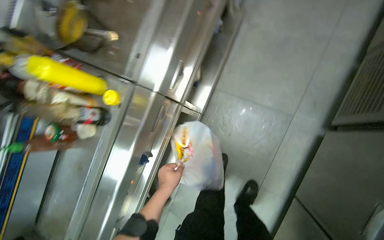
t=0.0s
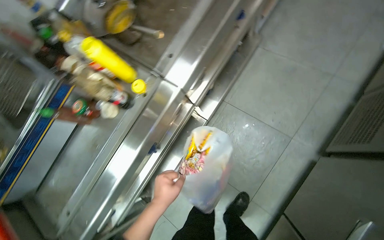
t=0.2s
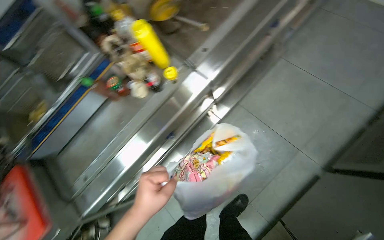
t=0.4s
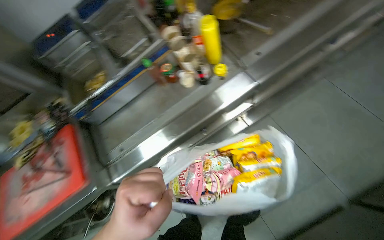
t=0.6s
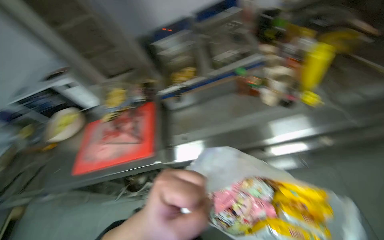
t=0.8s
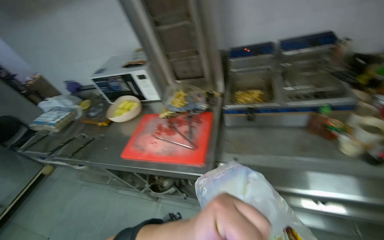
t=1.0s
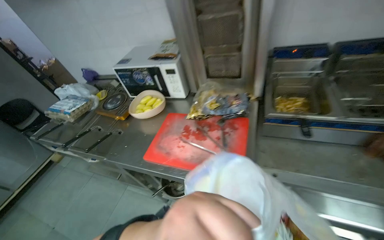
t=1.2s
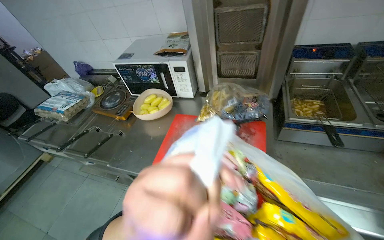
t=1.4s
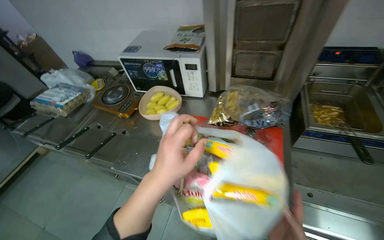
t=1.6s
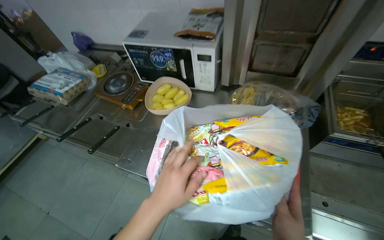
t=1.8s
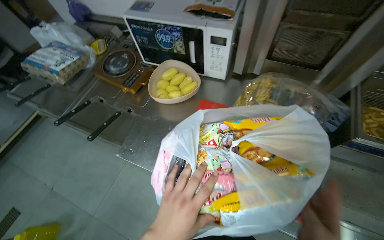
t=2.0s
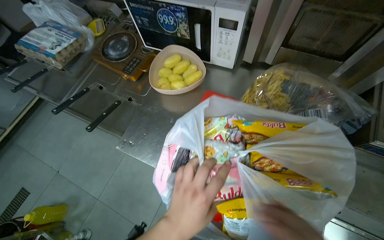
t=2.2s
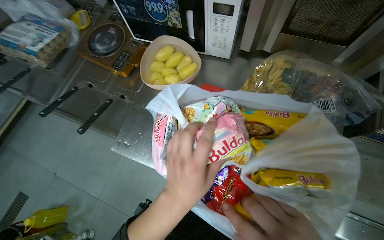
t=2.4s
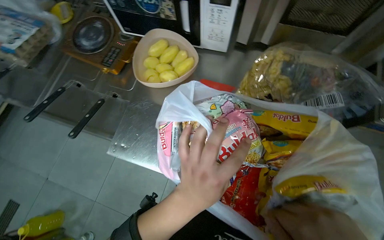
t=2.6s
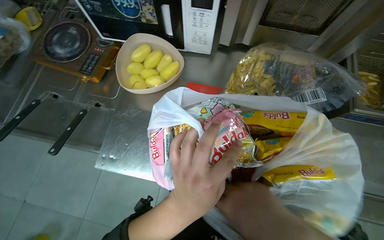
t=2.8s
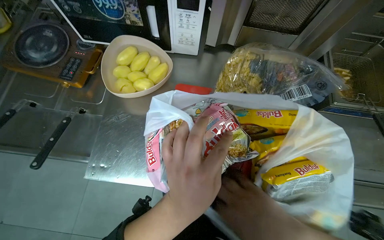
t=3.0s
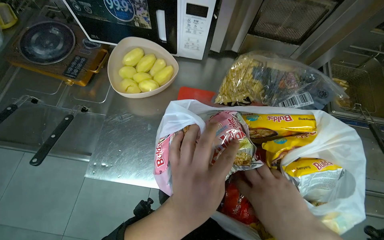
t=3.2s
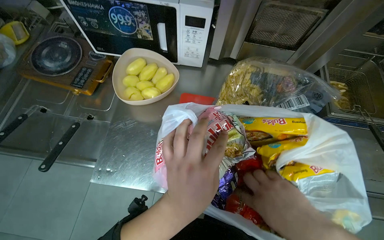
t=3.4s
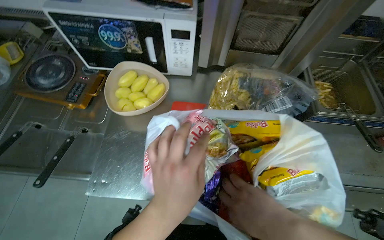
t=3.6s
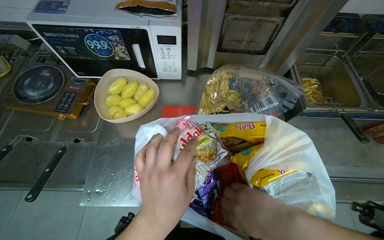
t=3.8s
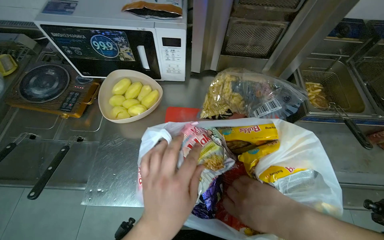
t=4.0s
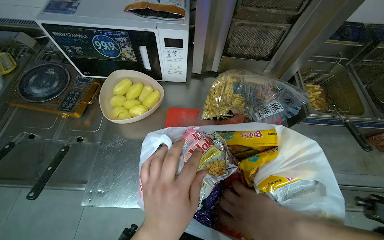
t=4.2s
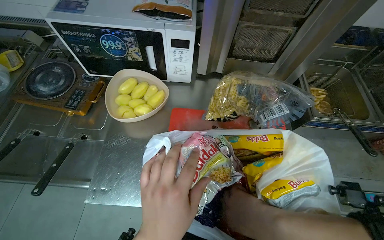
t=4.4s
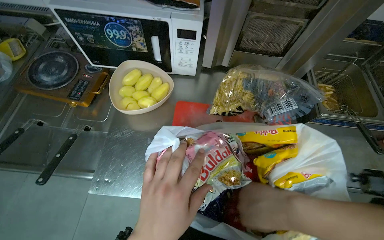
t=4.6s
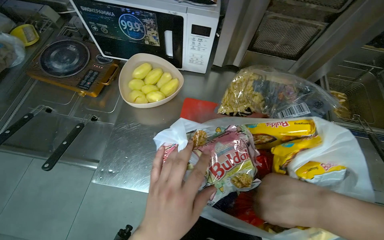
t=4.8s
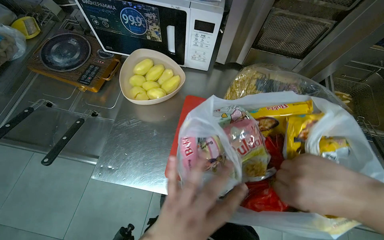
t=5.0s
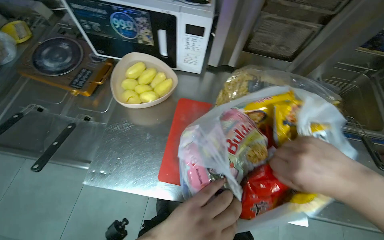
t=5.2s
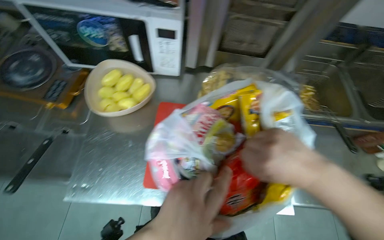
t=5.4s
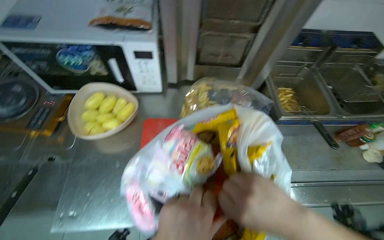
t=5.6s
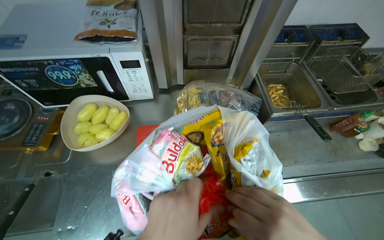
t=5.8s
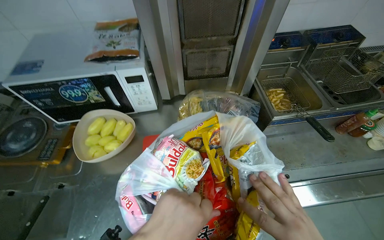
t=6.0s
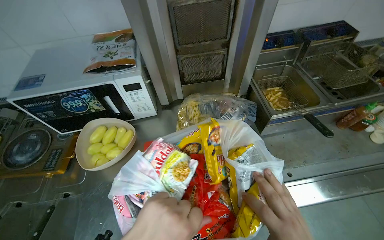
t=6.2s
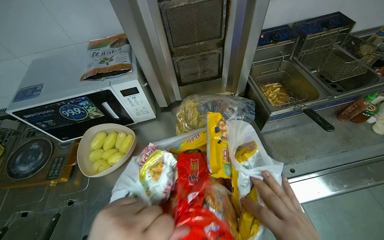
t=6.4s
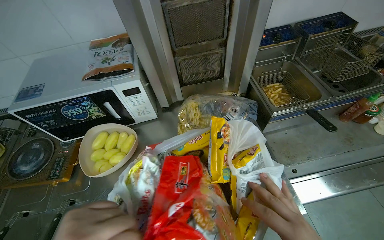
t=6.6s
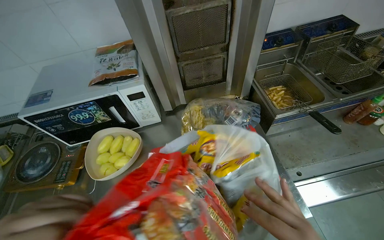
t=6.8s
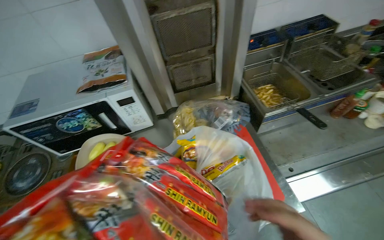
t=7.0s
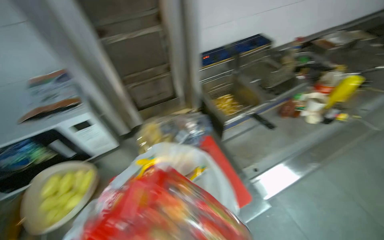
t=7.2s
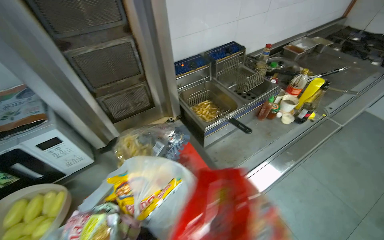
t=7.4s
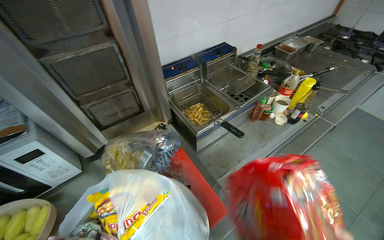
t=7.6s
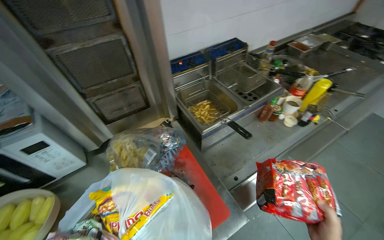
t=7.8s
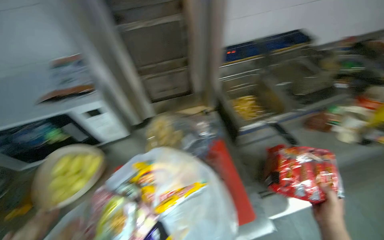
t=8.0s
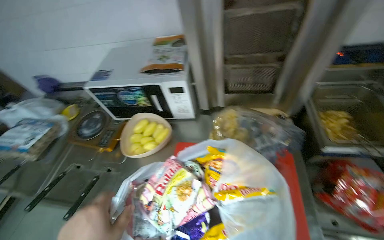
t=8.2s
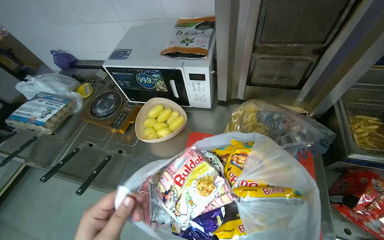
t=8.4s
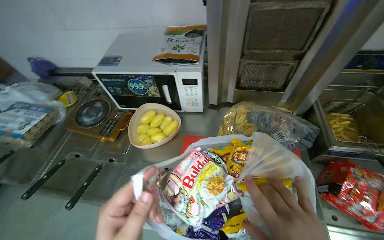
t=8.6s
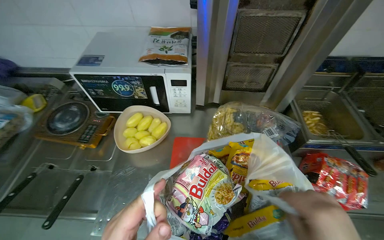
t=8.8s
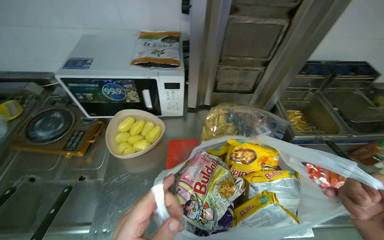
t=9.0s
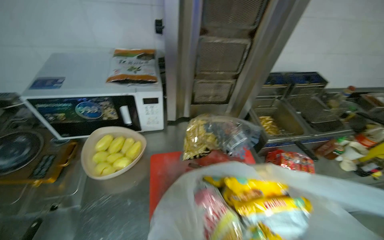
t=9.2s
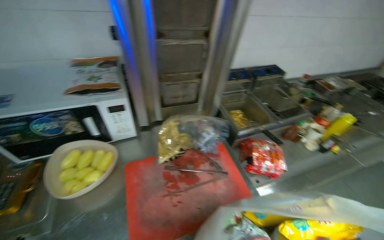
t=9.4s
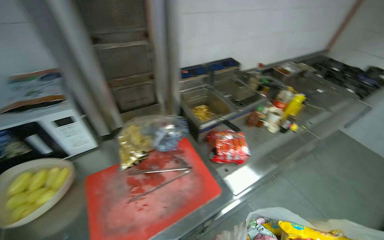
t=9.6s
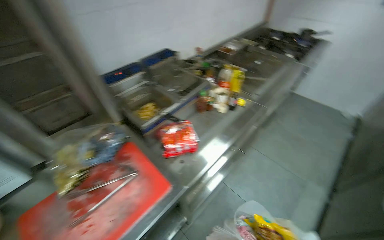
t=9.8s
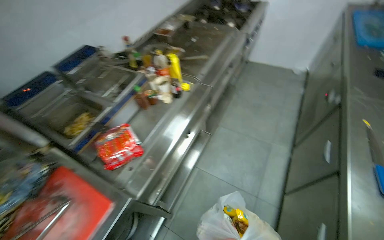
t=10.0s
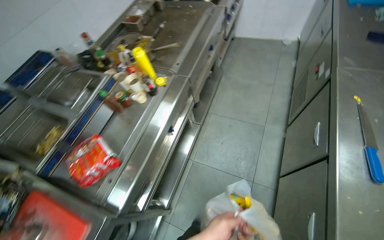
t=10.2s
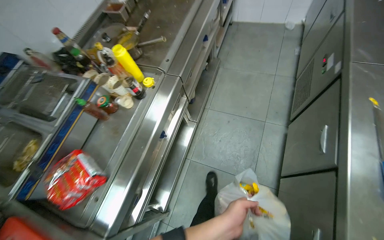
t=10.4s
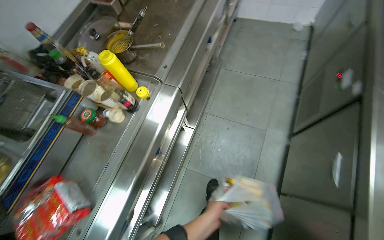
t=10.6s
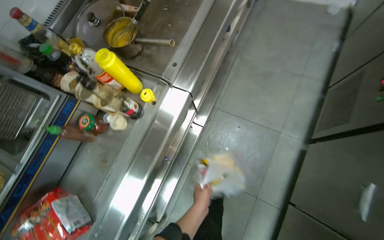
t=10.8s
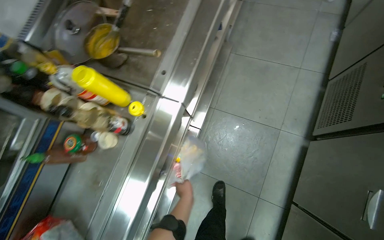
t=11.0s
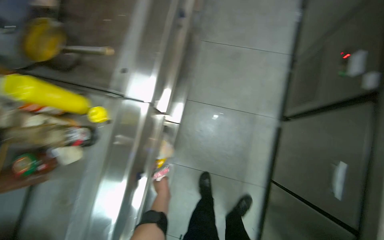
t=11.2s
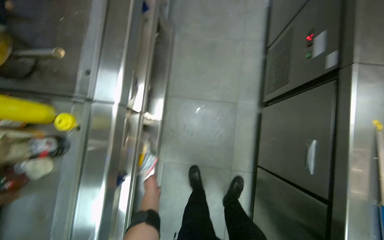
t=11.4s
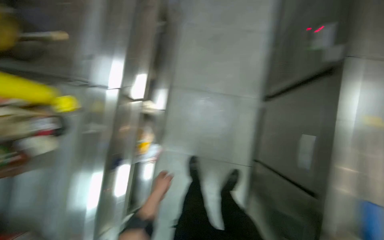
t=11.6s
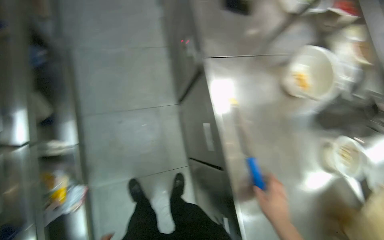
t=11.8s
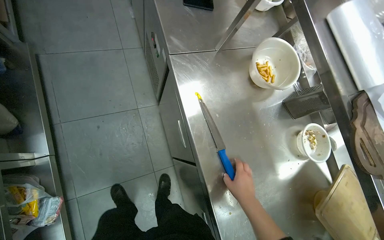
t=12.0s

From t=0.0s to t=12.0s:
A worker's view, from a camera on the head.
Job: cooking food.
The whole recording: Preparing instant noodles for cooking. The worker retrieves packages of instant noodles, unpacks them, and places the noodles into a pot on the stove.
From t=0.0s to t=1.6s: The camera travels approximately 90 cm. The wearer looks roughly 90 degrees further to the left.
From t=1.6s to t=3.0s: The view tips downward by some 20 degrees.
From t=6.0s to t=7.6s: The wearer looks approximately 25 degrees further to the right.
From t=7.6s to t=9.0s: The head rotates approximately 35 degrees to the left.
From t=9.0s to t=10.4s: The camera travels roughly 90 cm. The wearer's head swings some 70 degrees to the right. The wearer looks some 15 degrees further downward.

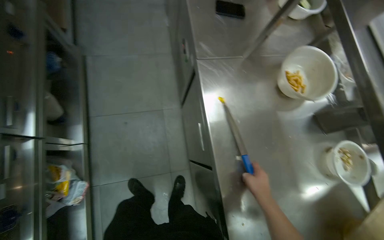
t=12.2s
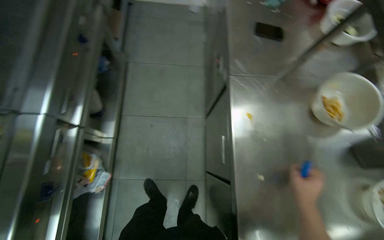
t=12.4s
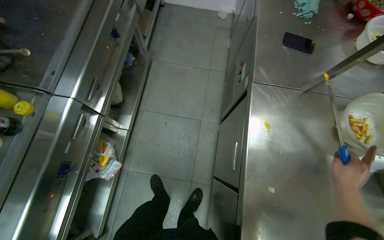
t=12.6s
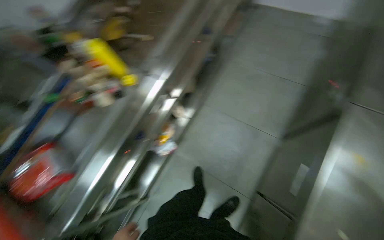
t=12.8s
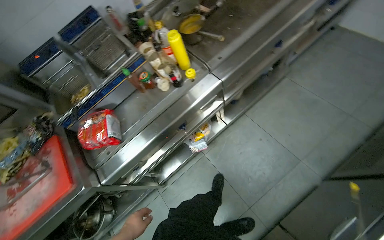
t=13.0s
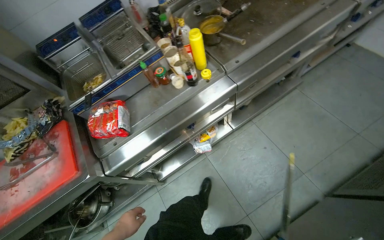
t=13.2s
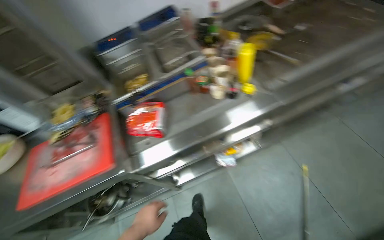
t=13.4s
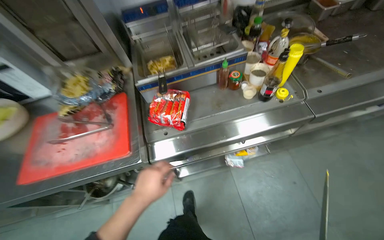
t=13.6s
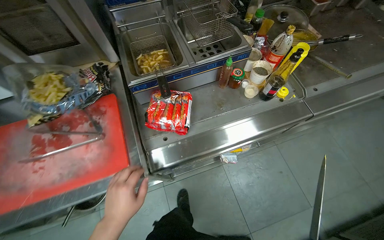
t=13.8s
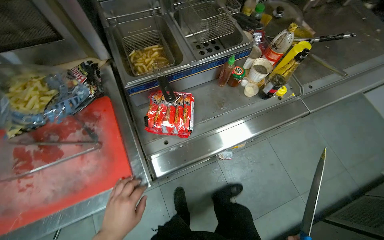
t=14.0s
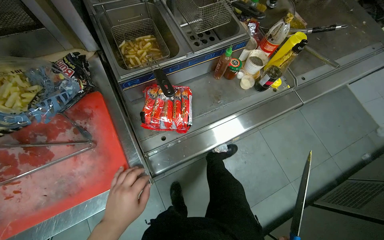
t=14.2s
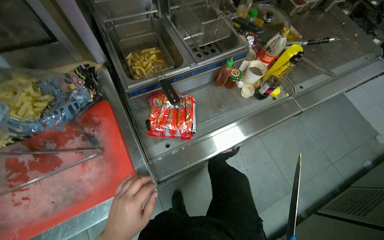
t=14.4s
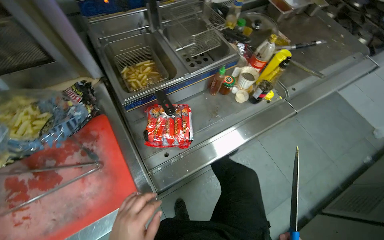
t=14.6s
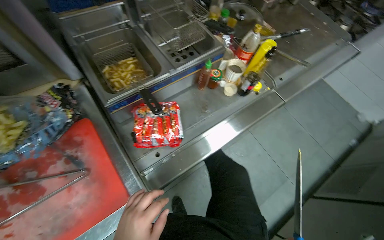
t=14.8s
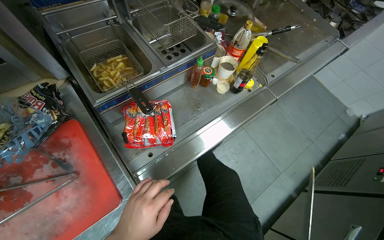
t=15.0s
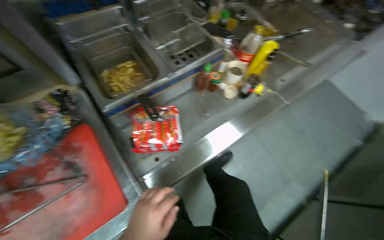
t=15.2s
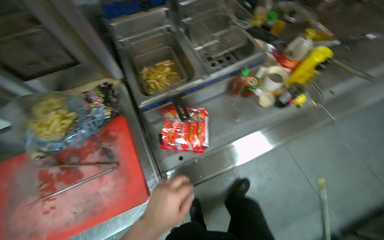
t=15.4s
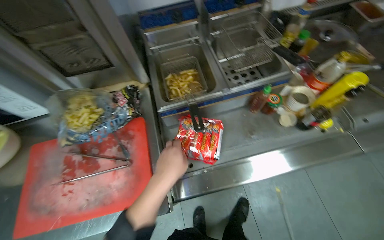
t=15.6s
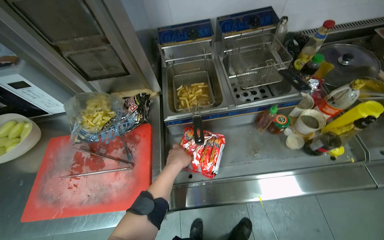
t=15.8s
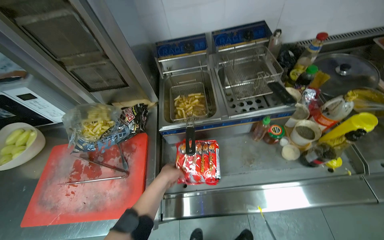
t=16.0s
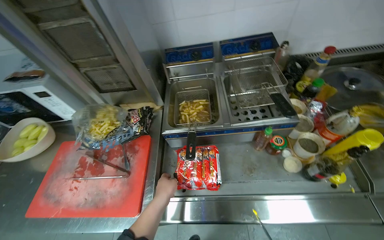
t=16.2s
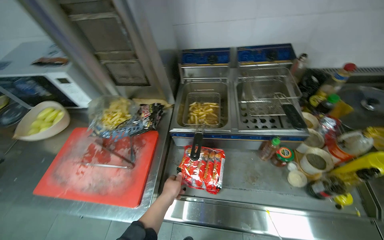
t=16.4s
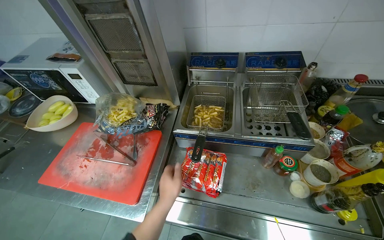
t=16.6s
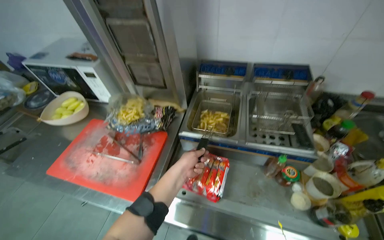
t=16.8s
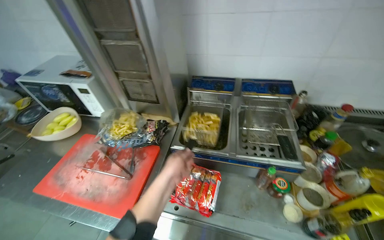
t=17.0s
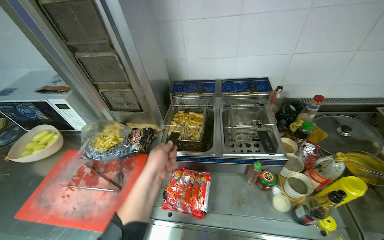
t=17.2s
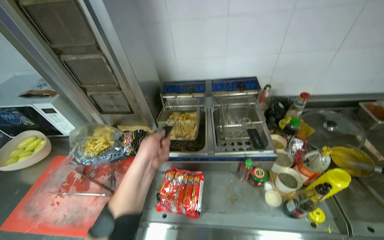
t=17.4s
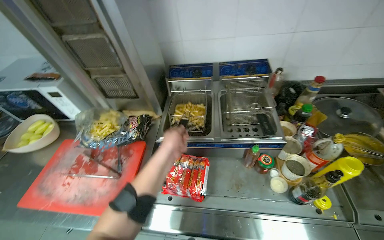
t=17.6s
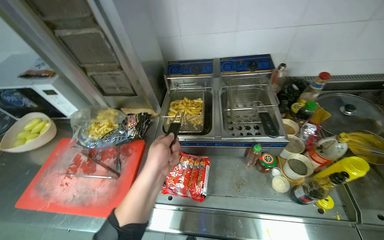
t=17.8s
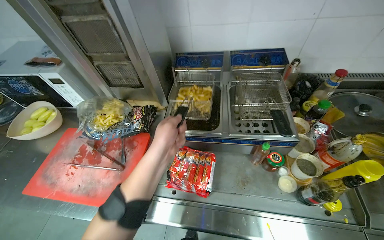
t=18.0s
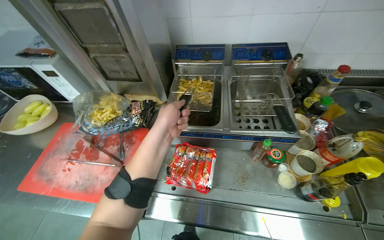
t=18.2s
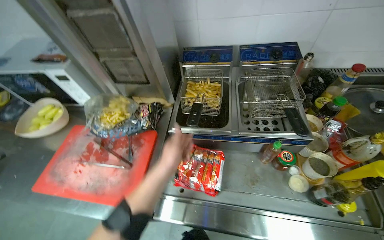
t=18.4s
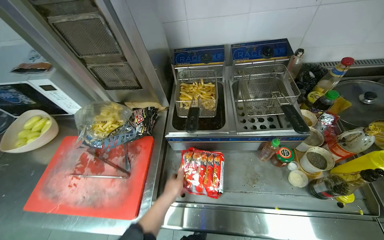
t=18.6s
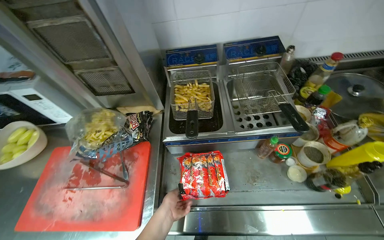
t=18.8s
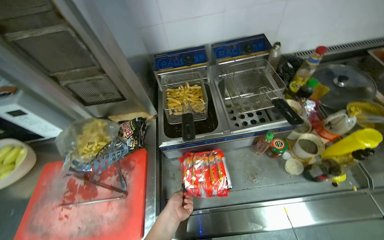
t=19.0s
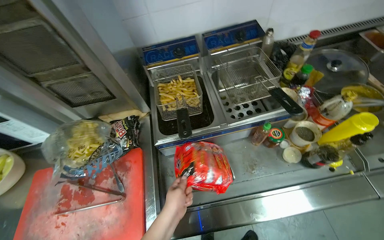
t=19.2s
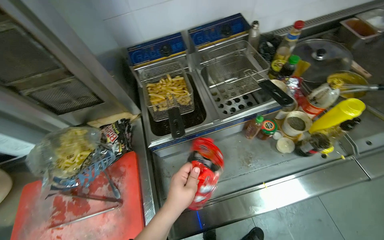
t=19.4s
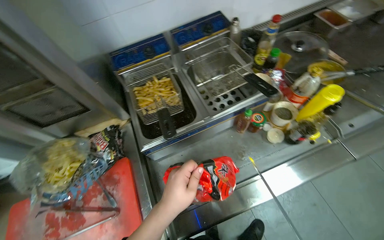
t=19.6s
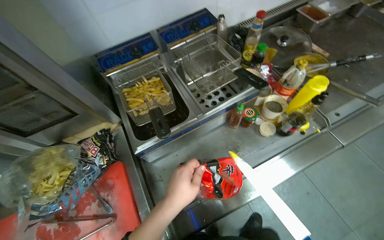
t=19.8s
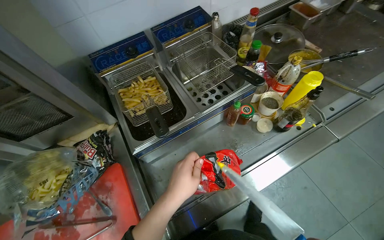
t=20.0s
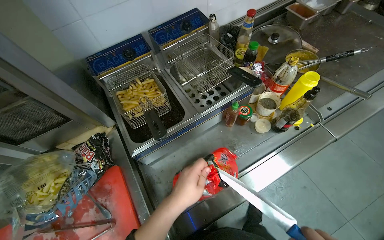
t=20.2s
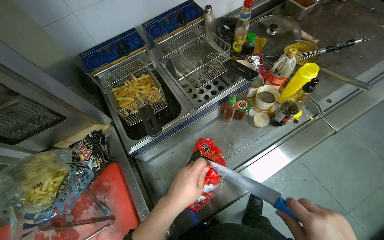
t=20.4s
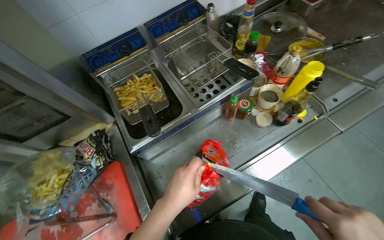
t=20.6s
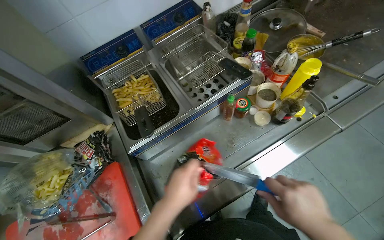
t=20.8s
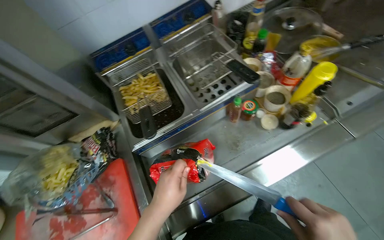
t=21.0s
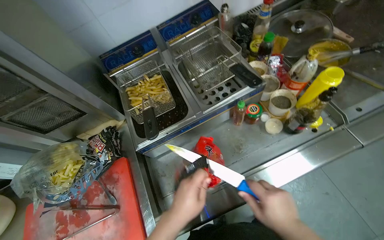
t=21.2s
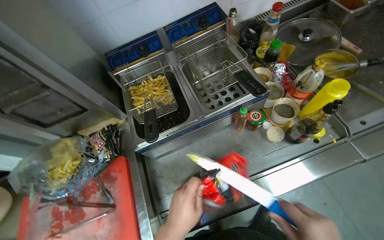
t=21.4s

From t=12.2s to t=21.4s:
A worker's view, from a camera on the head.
Job: cooking food.
The whole recording: Preparing instant noodles for cooking. The worker retrieves packages of instant noodles, unpacks them, and places the noodles into a pot on the stove.
From t=12.2s to t=13.8s: The wearer moves roughly 70 cm. The wearer looks some 80 degrees further to the left.
From t=13.8s to t=15.2s: The head rotates approximately 15 degrees to the right.
From t=15.2s to t=16.8s: The head rotates about 50 degrees to the left. The camera pitches upward, by roughly 10 degrees.
From t=18.4s to t=19.8s: The head rotates roughly 30 degrees to the right.
